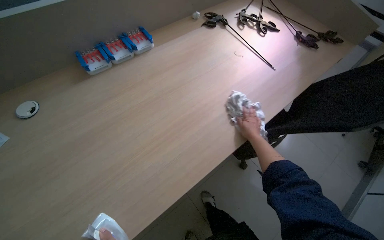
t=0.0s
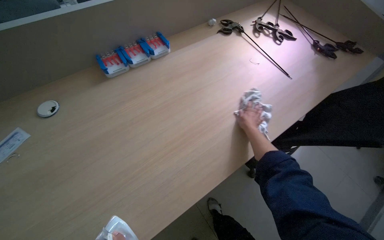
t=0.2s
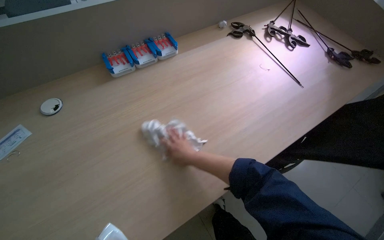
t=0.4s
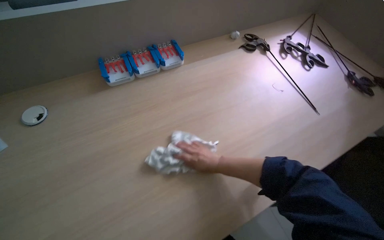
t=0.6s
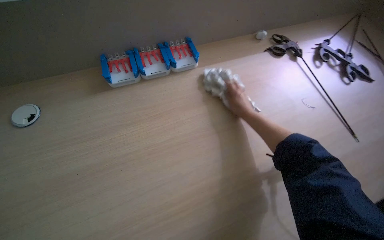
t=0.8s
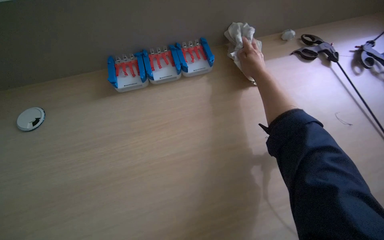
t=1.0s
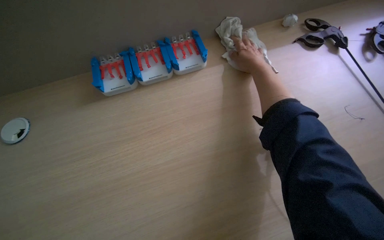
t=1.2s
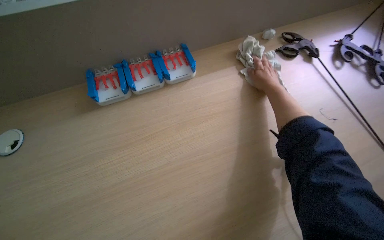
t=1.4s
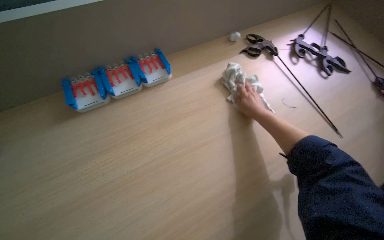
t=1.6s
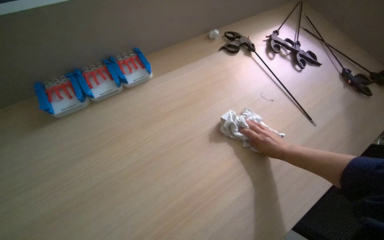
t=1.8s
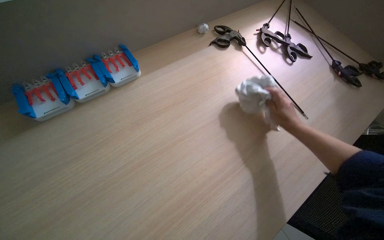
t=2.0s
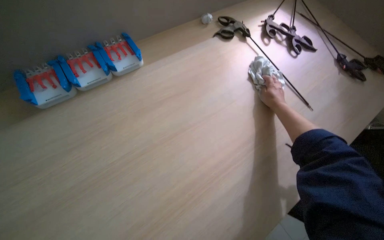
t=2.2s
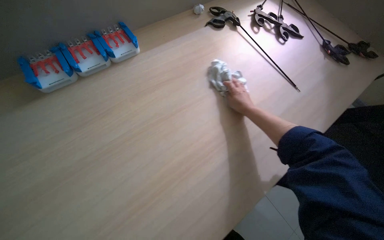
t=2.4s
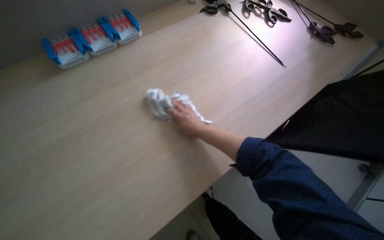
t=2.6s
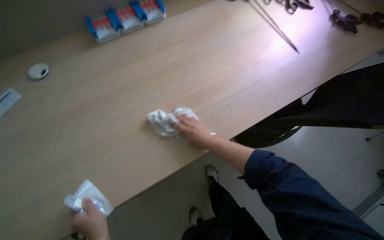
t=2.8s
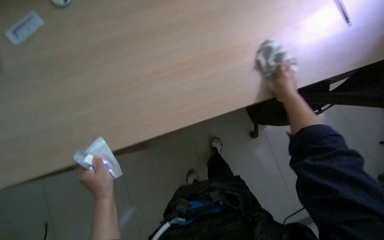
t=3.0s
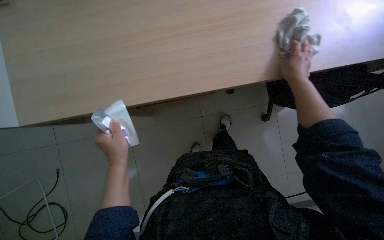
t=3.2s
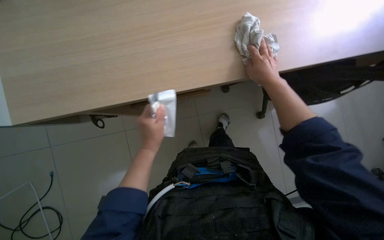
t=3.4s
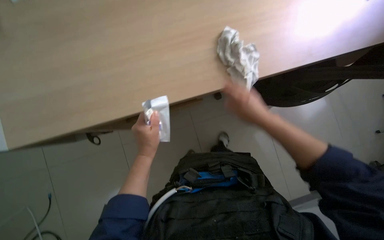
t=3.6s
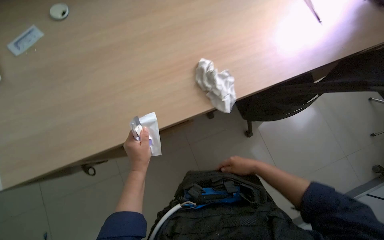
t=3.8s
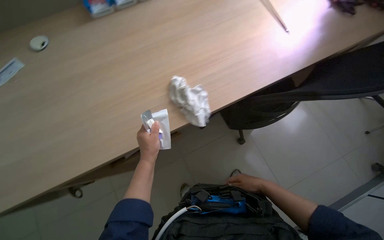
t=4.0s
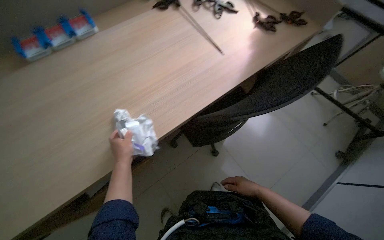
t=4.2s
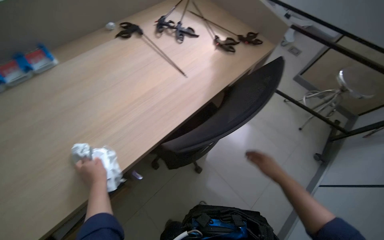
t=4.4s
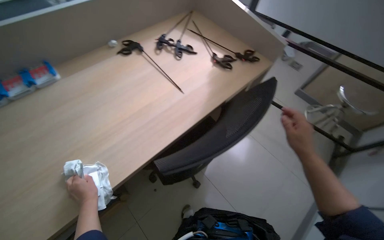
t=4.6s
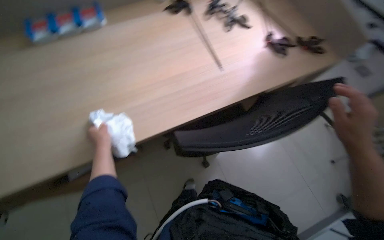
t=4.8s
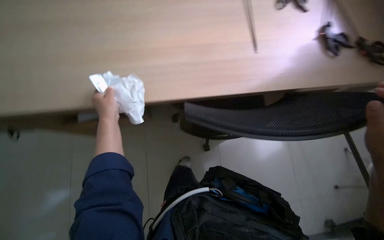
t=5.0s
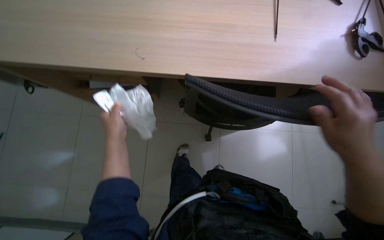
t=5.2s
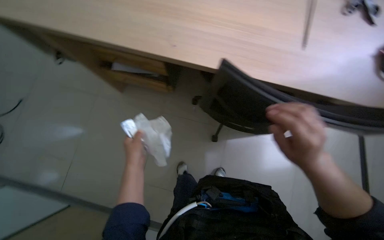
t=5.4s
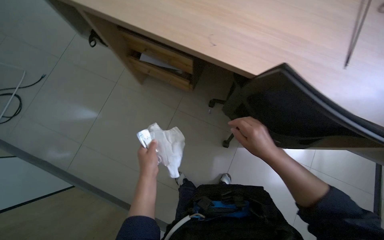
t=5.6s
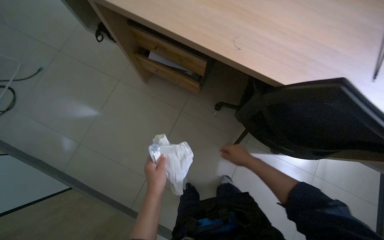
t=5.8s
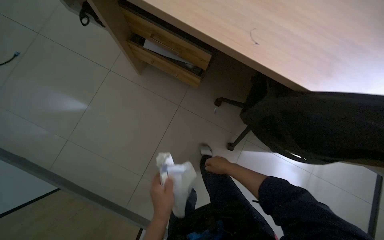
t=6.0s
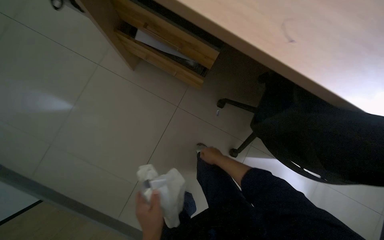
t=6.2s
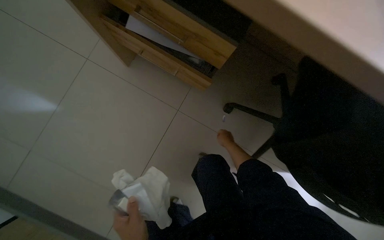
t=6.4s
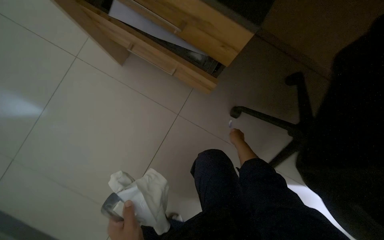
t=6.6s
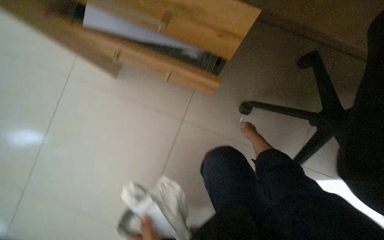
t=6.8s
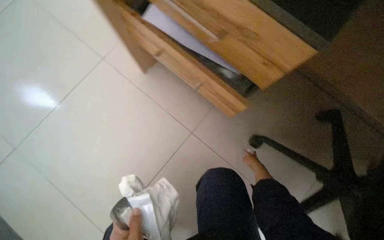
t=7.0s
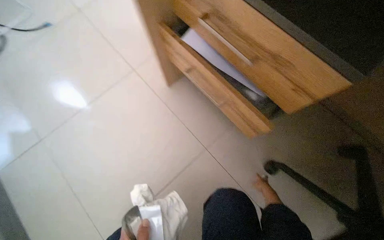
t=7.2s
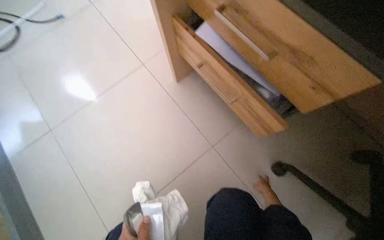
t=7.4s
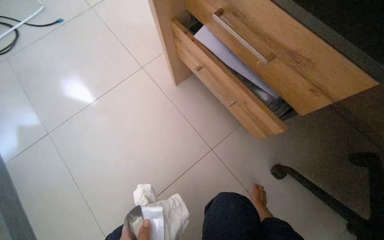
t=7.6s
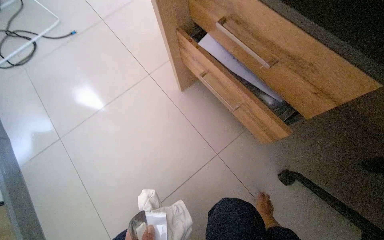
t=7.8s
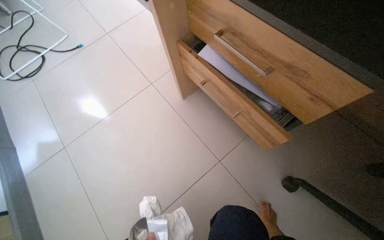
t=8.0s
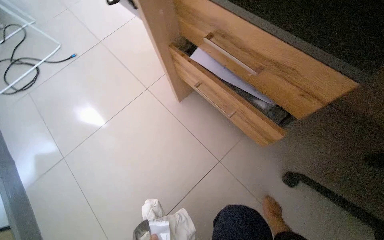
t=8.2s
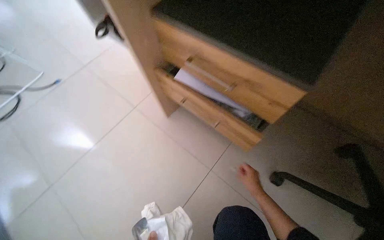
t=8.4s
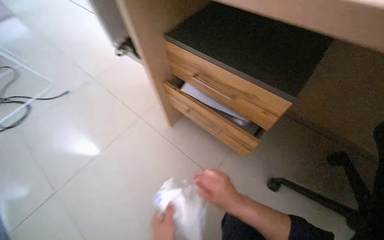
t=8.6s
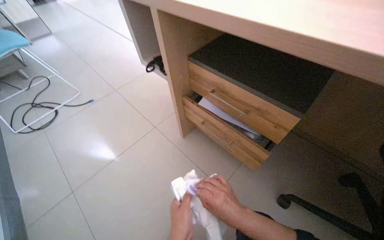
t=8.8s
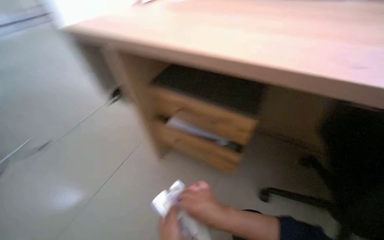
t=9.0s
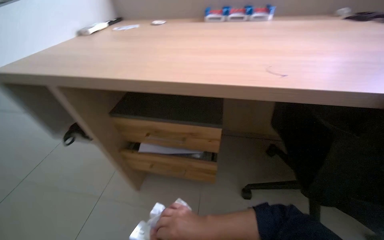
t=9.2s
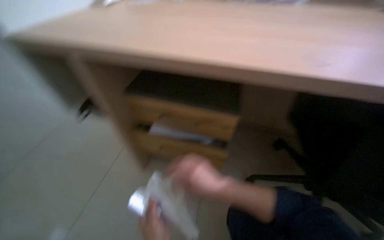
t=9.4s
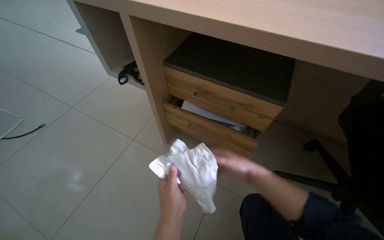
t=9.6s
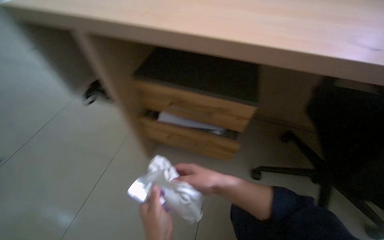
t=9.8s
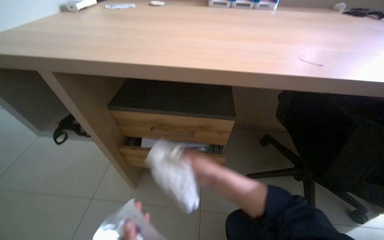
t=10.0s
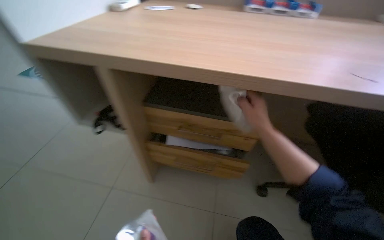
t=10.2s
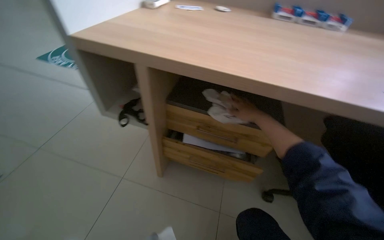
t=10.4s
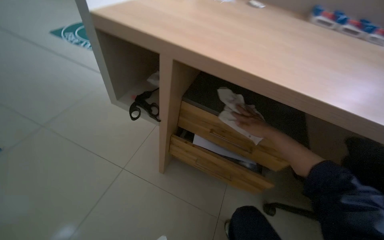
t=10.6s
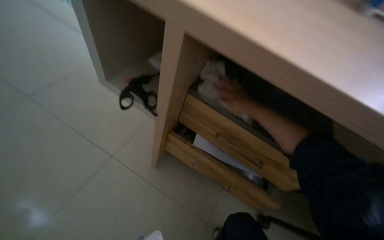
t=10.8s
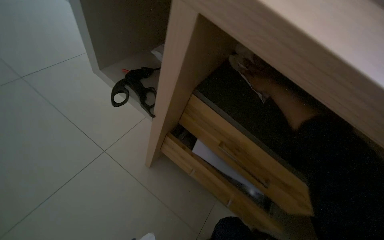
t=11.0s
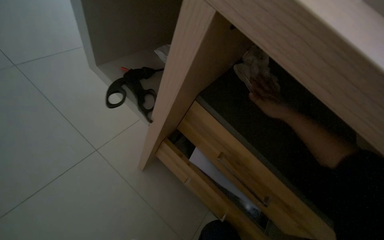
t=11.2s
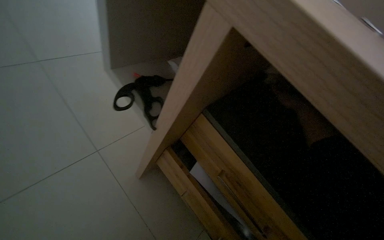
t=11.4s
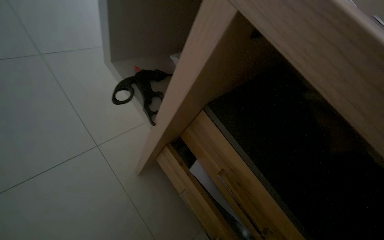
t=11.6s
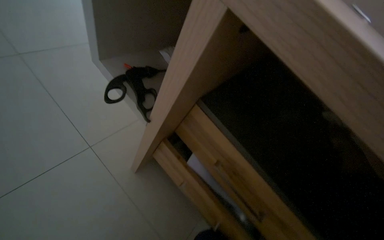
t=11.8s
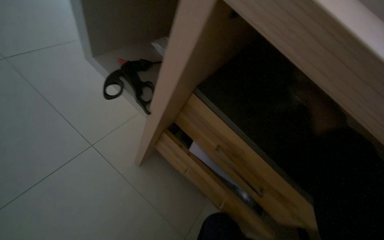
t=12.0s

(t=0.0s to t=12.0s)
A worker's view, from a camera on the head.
Job: wiping surfaces.
The whole recording: Wiping wooden desk and organizing items. The worker wipes the wooden desk, moving items such as remotes and cards to clean the surface and drawers.
t=0.0s - t=1.6s: The right hand travels up the picture and back again, approximately 50 cm each way.
t=1.6s - t=3.0s: The view tilts approximately 15 degrees downward.
t=3.0s - t=4.4s: The head rotates some 30 degrees to the right. The camera pitches upward, by some 20 degrees.
t=4.4s - t=6.0s: The wearer moves some 80 cm. The head rotates roughly 45 degrees to the left. The view tips downward by approximately 25 degrees.
t=6.0s - t=7.6s: The camera is carried about 50 cm. The wearer's head swings approximately 25 degrees to the left.
t=7.6s - t=9.0s: The camera pitches upward, by some 30 degrees. The right hand heads nearer to the camera, to the left and up the picture, covering approximately 60 cm.
t=10.4s - t=12.0s: Everything in view rotates approximately 25 degrees clockwise.

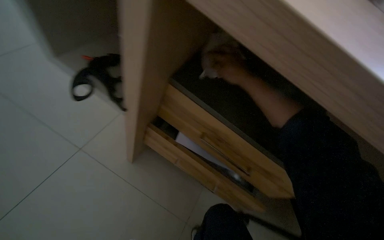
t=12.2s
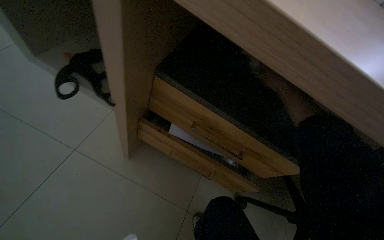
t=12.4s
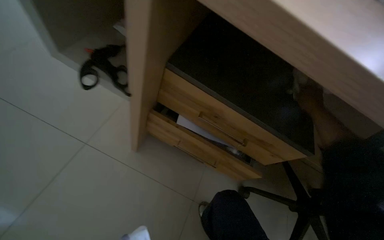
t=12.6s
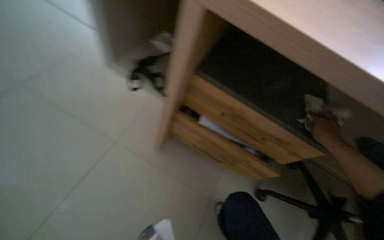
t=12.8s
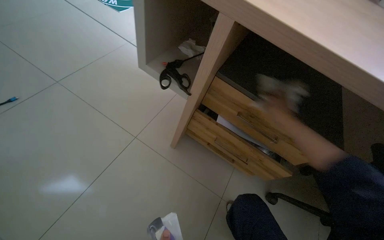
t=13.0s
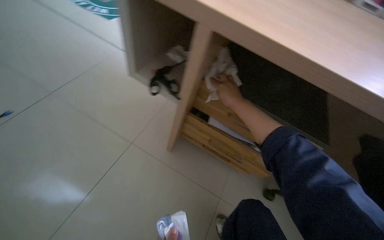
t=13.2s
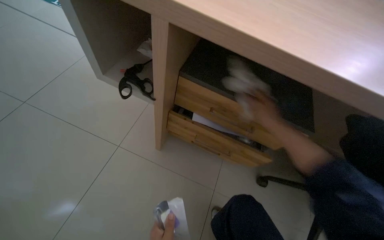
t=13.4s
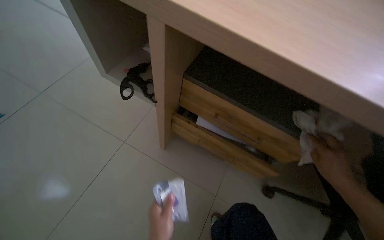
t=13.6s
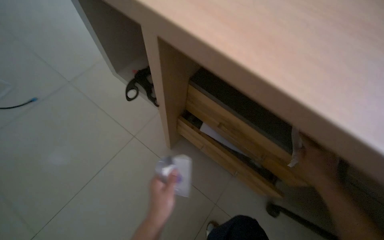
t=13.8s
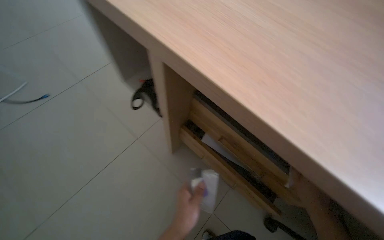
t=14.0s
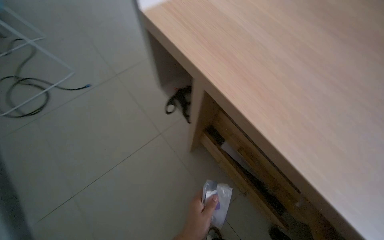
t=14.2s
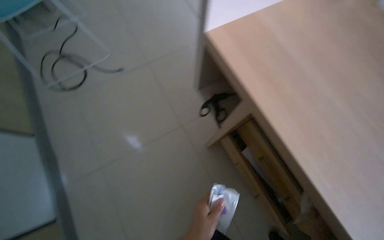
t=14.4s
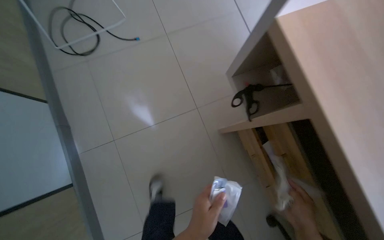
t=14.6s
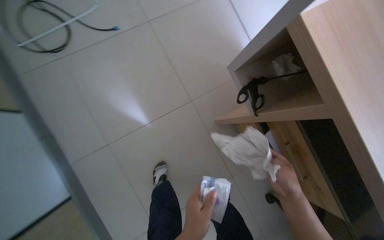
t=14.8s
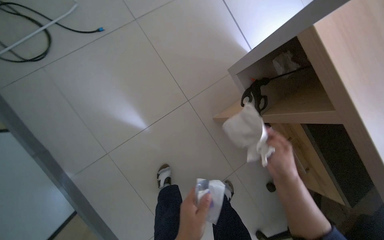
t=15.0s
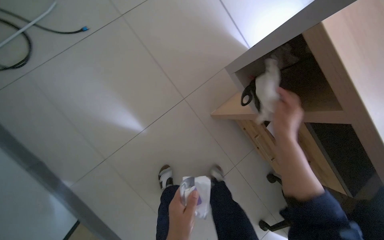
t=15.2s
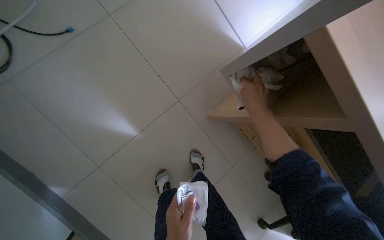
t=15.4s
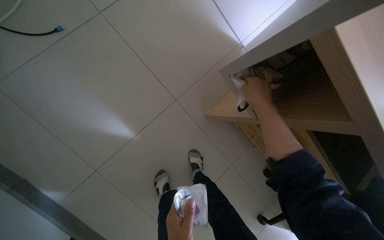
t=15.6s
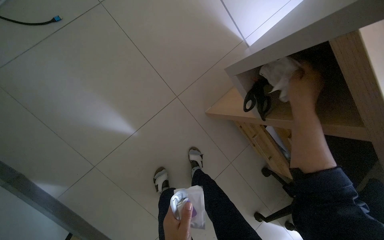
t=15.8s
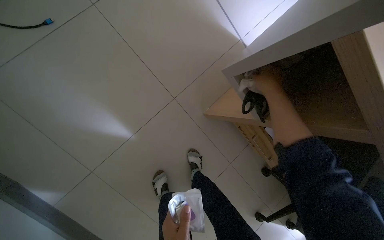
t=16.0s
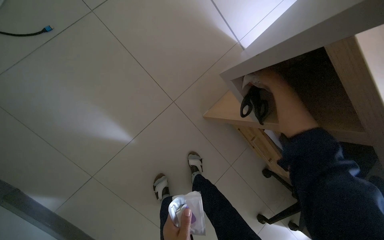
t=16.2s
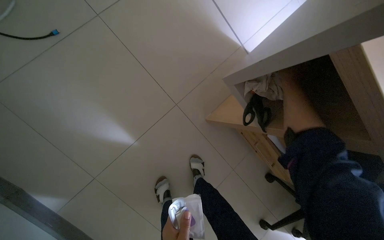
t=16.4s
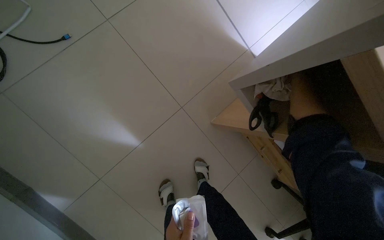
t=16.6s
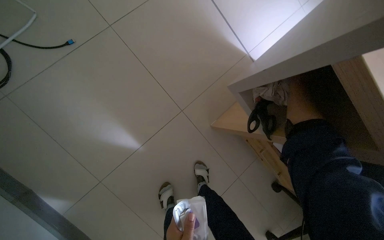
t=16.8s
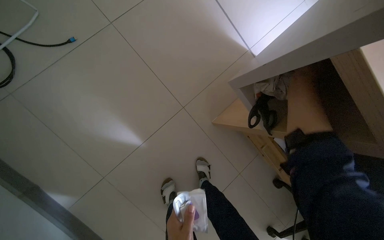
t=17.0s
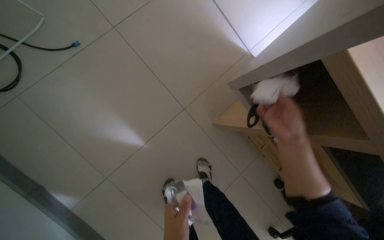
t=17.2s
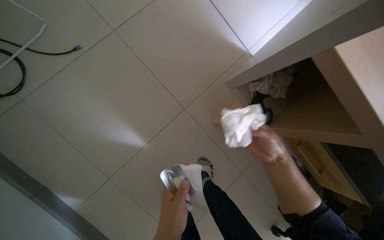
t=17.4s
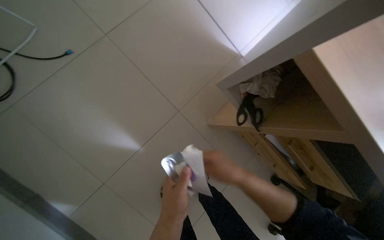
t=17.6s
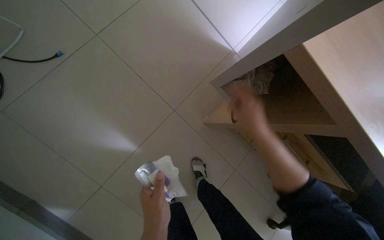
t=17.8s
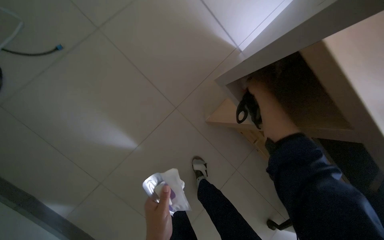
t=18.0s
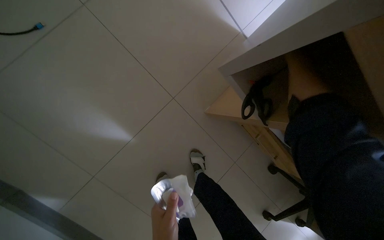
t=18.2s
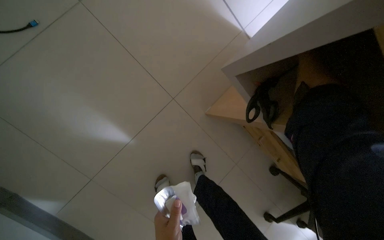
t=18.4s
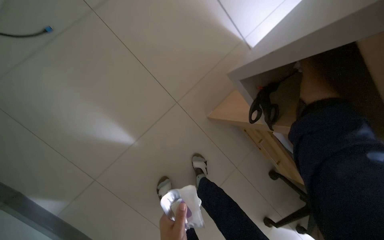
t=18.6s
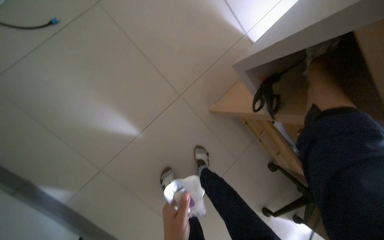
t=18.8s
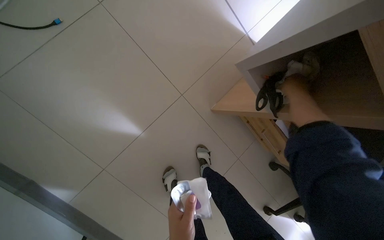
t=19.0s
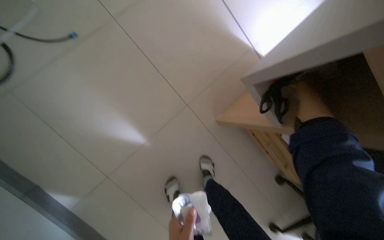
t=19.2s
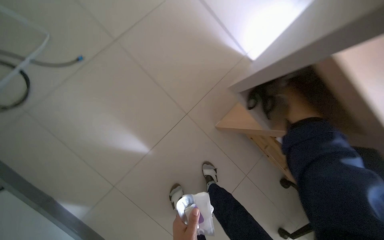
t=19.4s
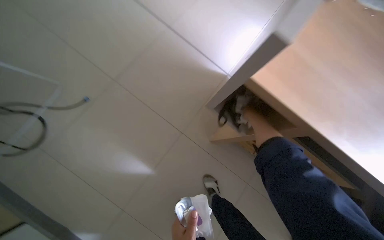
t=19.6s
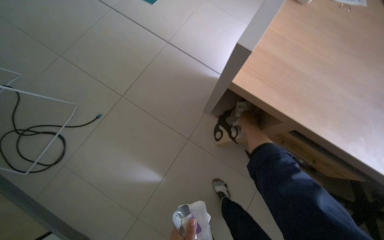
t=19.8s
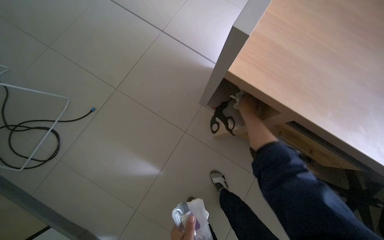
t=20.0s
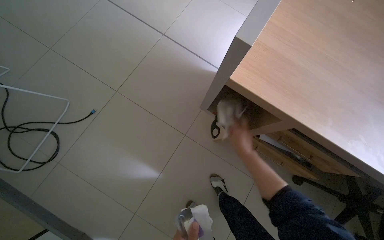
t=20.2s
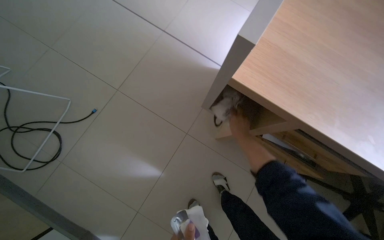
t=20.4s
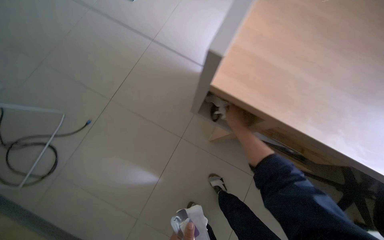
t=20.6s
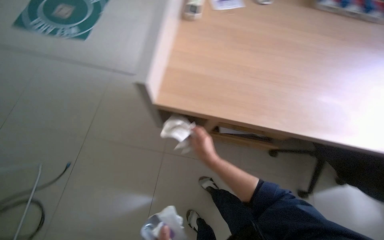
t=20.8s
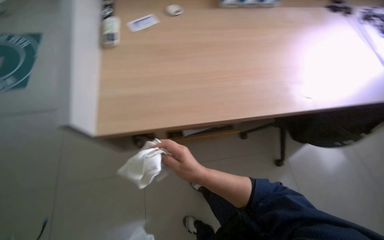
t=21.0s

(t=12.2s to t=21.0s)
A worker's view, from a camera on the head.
Job: wiping surfaces.
The whole recording: Wiping wooden desk and organizing items. The worker wipes the wooden desk, moving items such as remotes and cards to clean the surface and drawers.
t=12.2s - t=13.6s: The right hand swings left and right, roughly 30 cm each way, with 2 reversals.
t=13.6s - t=15.2s: The wearer's head swings roughly 20 degrees to the left. The wearer looks some 25 degrees further downward.
t=15.2s - t=16.6s: The right hand heads up the picture, farther from the camera and to the right, covering approximately 30 cm.
t=19.6s - t=21.0s: Everything in view rotates roughly 45 degrees counterclockwise.
